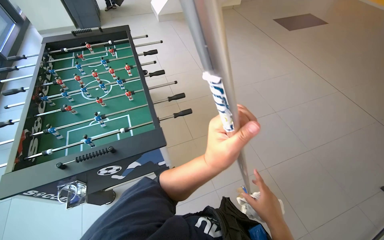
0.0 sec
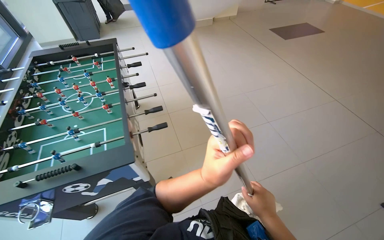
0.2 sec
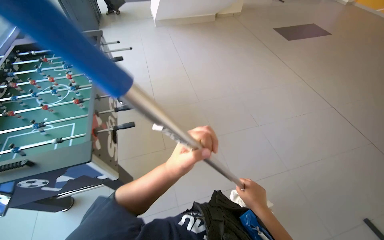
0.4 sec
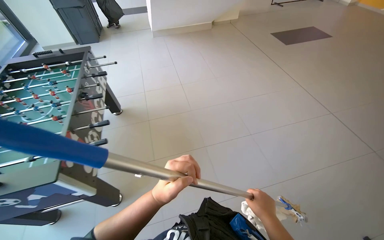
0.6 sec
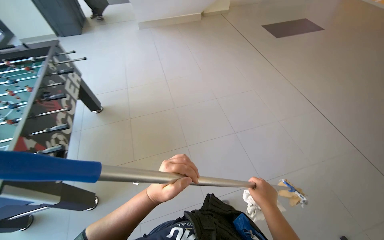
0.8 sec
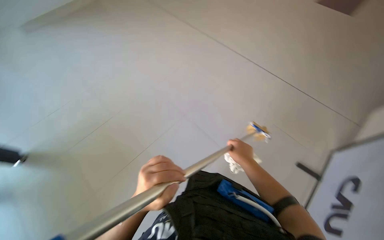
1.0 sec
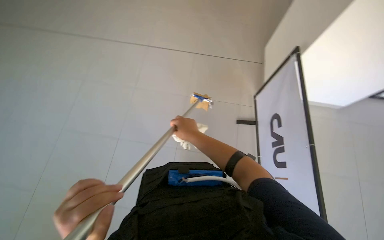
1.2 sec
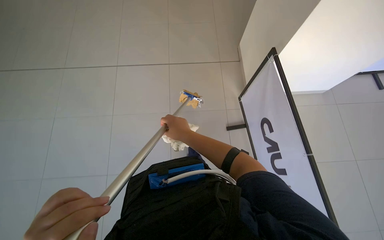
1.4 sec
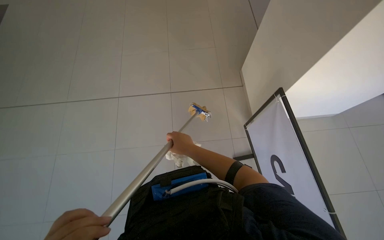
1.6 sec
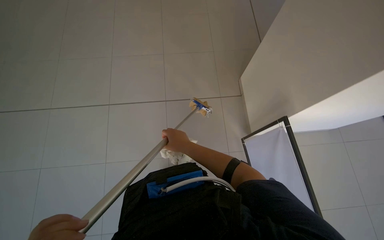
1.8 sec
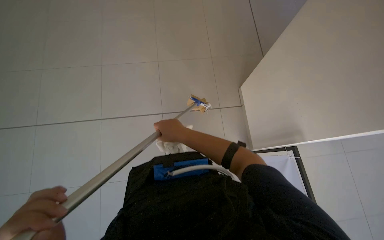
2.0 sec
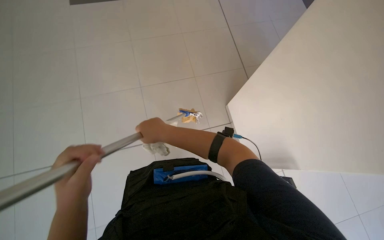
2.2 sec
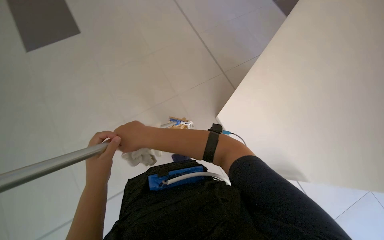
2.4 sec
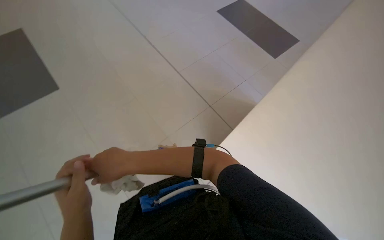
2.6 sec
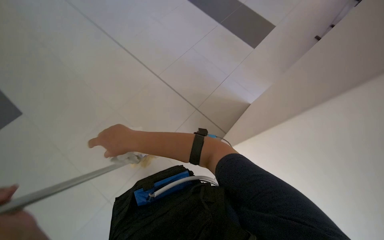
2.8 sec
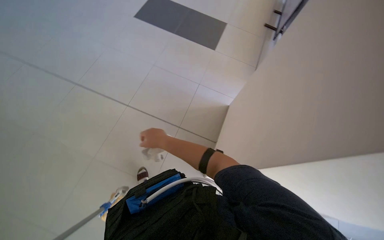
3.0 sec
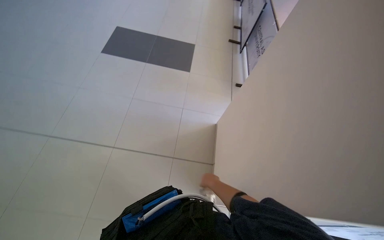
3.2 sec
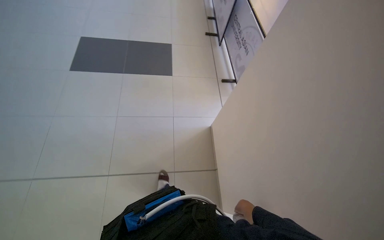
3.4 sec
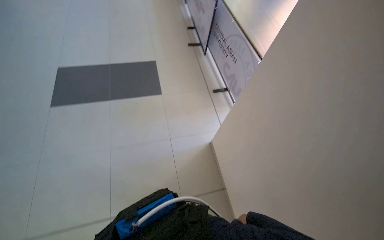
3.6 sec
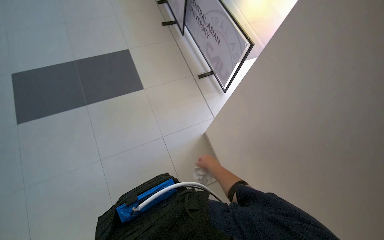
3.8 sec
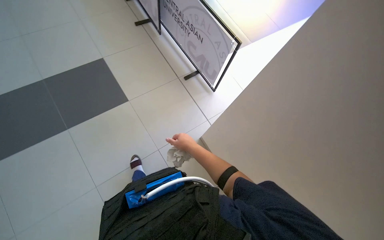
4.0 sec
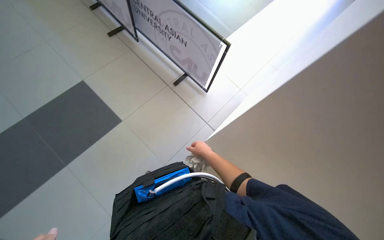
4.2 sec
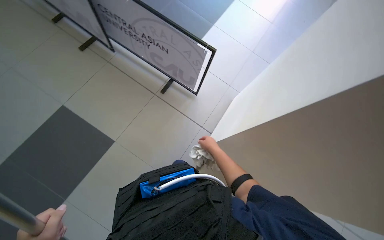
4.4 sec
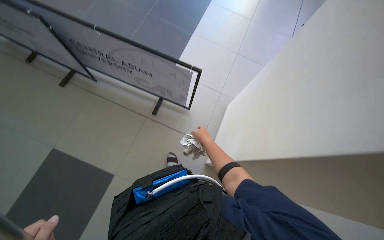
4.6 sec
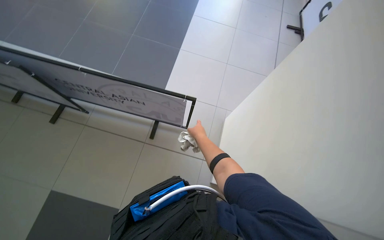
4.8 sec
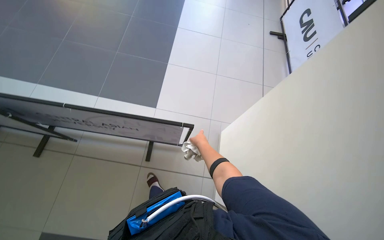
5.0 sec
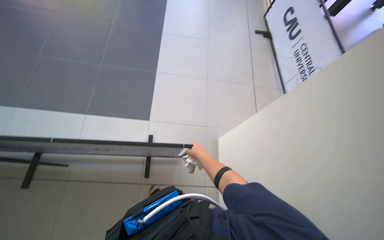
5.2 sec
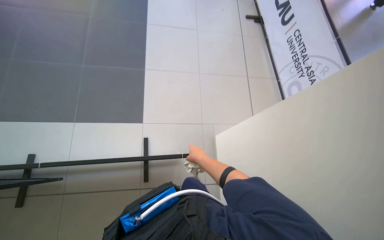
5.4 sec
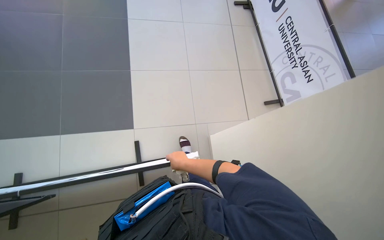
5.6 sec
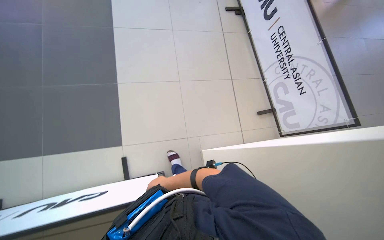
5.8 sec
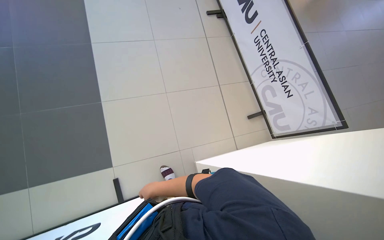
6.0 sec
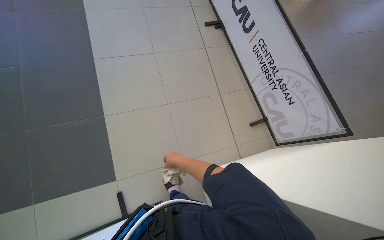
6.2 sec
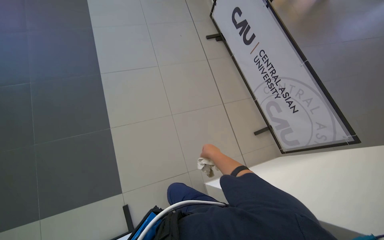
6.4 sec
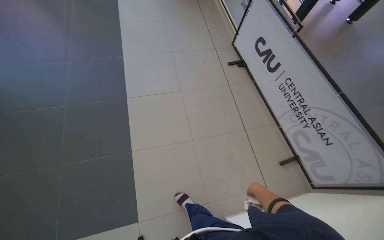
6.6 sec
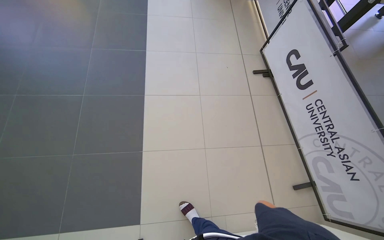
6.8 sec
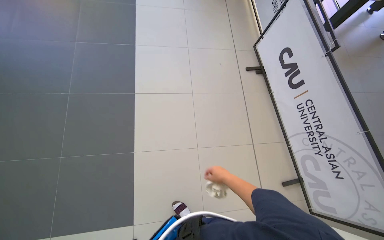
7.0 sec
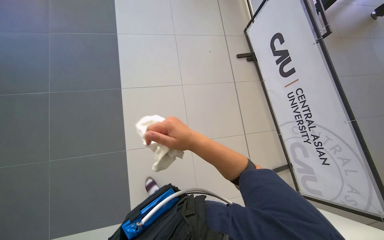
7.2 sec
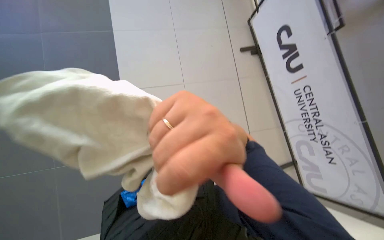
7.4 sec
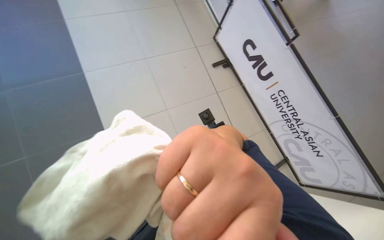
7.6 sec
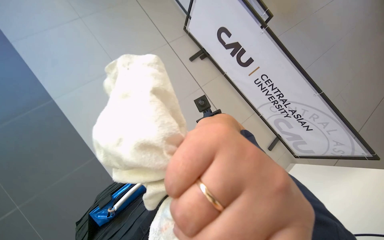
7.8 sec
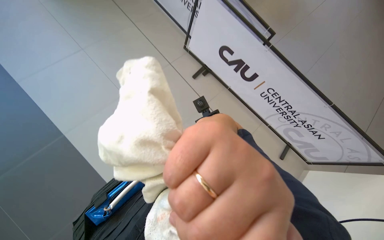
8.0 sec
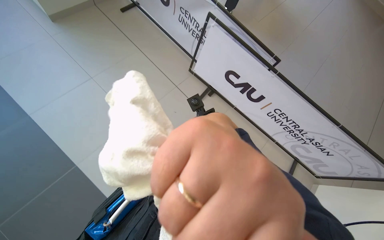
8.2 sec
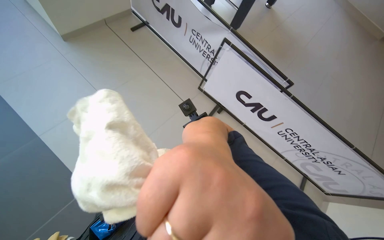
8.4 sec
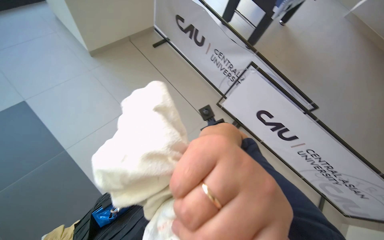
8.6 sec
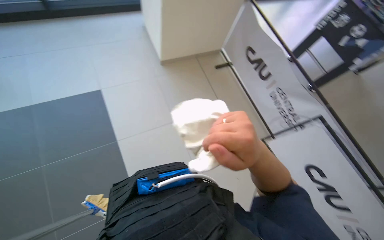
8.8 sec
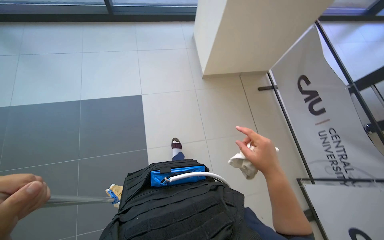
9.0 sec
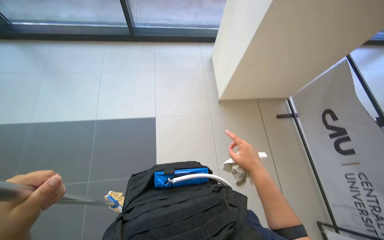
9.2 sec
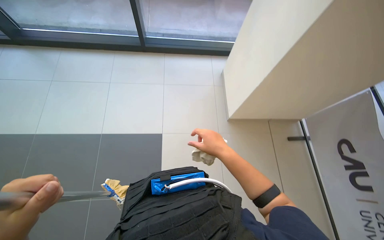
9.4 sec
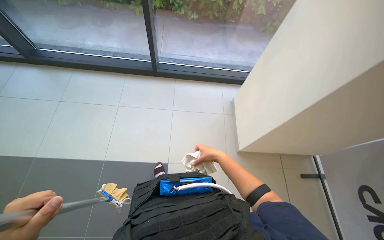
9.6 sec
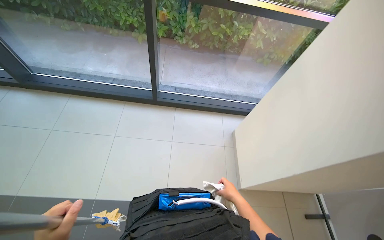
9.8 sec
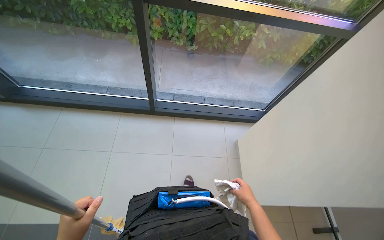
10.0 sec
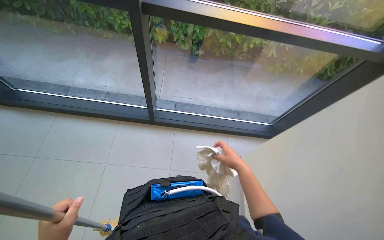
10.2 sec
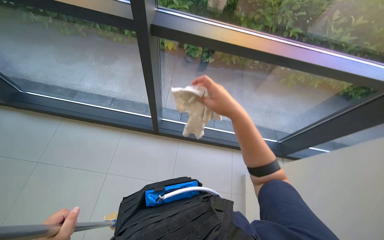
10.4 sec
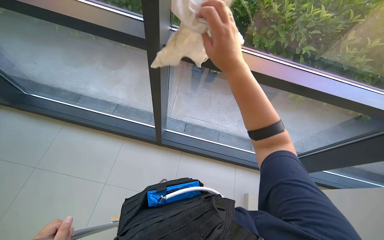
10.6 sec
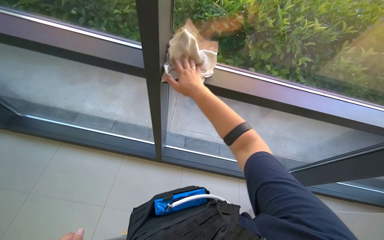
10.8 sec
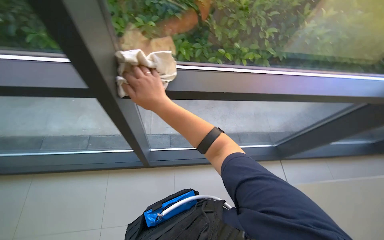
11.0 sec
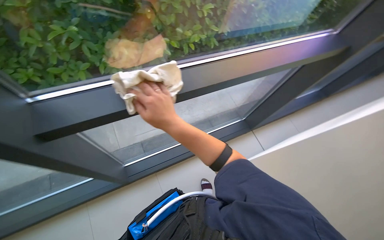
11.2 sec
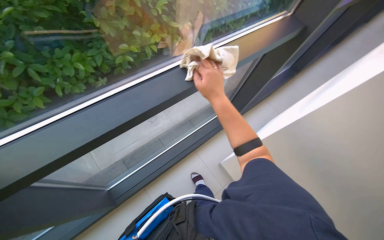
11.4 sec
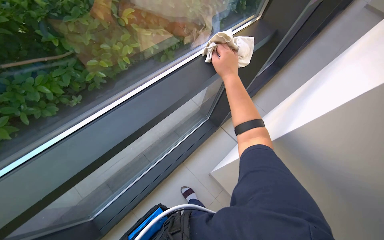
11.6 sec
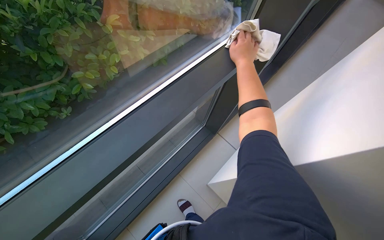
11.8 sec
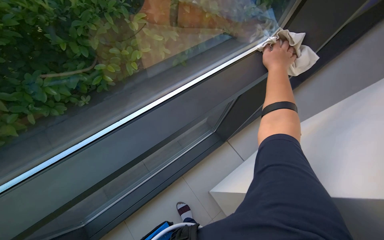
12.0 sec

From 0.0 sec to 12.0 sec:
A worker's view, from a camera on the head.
Job: cleaning windows.
The whole recording: Cleaning windows and frames. The worker cleans the window glass with a mop and wipes the frames with a cloth.
From 0.0 sec to 1.6 sec: The head travels roughly 70 cm. The wearer looks some 60 degrees further to the right.
From 1.6 sec to 3.0 sec: The head rotates roughly 45 degrees to the right.
From 3.0 sec to 4.4 sec: The camera is carried some 50 cm. The head rotates approximately 75 degrees to the right.
From 4.4 sec to 6.0 sec: The camera is carried approximately 1 m. The wearer looks roughly 50 degrees further to the right.
From 6.0 sec to 7.6 sec: The camera is carried approximately 70 cm.
From 7.6 sec to 9.0 sec: The camera is carried about 1 m. The wearer looks roughly 20 degrees further to the left. The camera pitches upward, by about 15 degrees.
From 9.0 sec to 10.4 sec: The camera travels roughly 2 m. The wearer looks approximately 20 degrees further upward. The scene turns about 25 degrees clockwise in the picture.
From 10.4 sec to 12.0 sec: The head rotates roughly 50 degrees to the right.

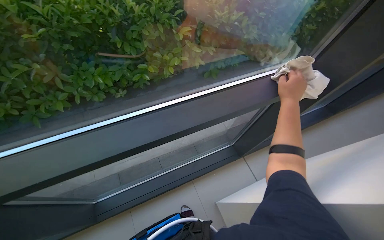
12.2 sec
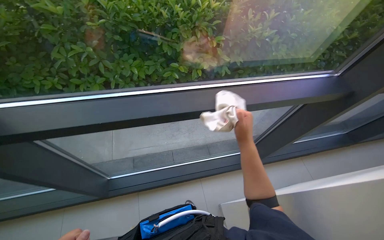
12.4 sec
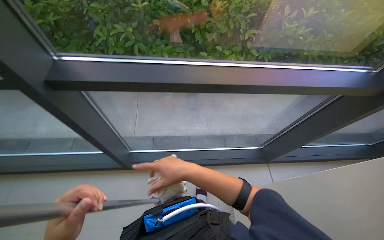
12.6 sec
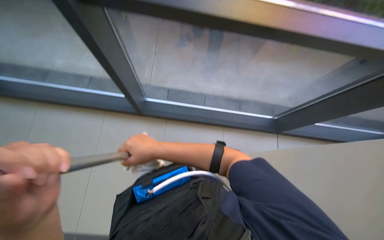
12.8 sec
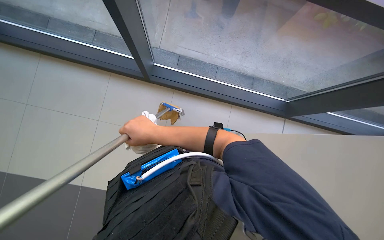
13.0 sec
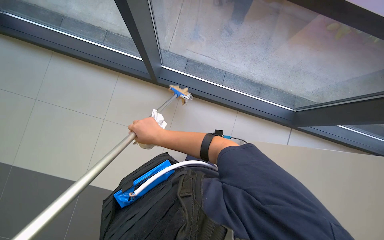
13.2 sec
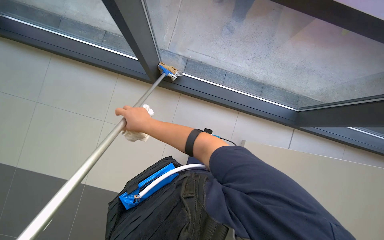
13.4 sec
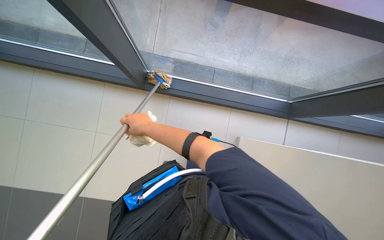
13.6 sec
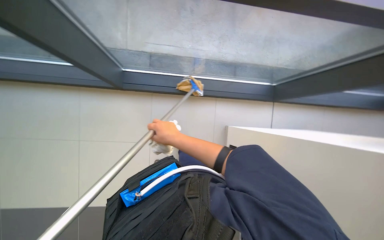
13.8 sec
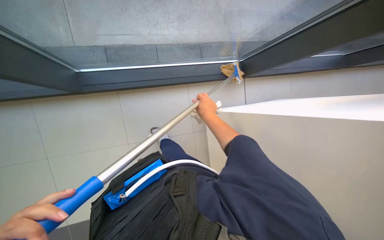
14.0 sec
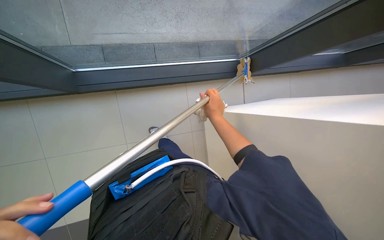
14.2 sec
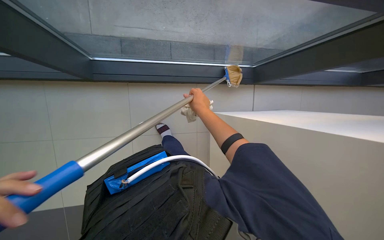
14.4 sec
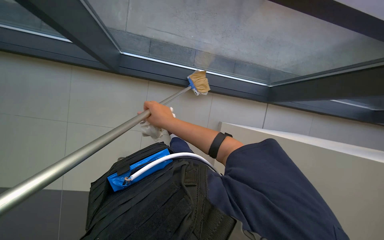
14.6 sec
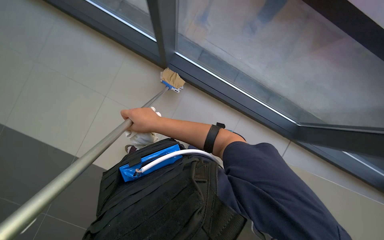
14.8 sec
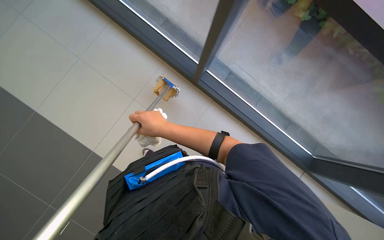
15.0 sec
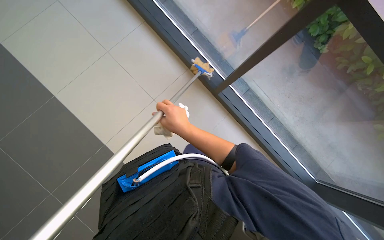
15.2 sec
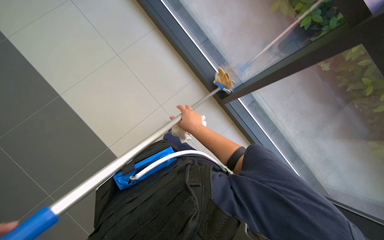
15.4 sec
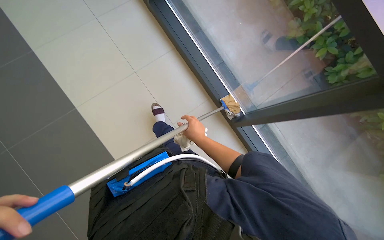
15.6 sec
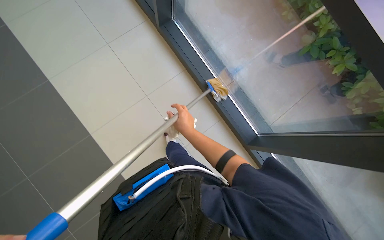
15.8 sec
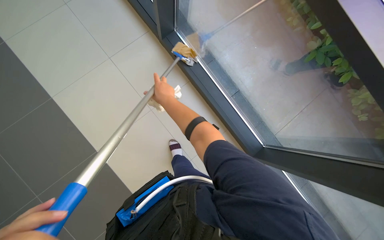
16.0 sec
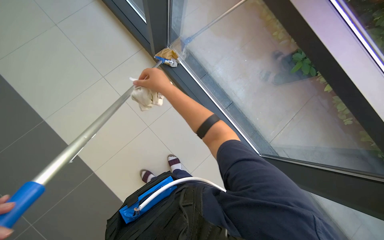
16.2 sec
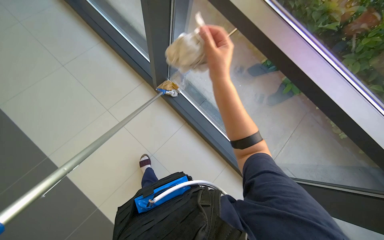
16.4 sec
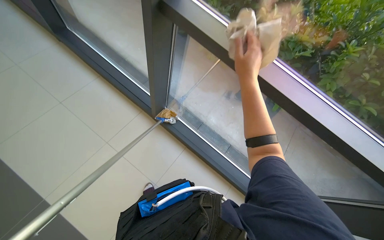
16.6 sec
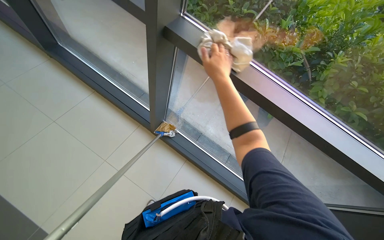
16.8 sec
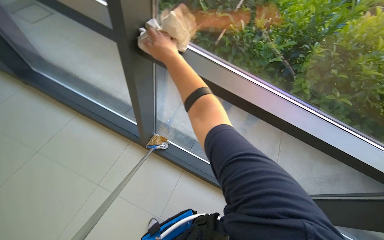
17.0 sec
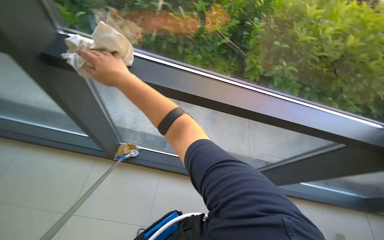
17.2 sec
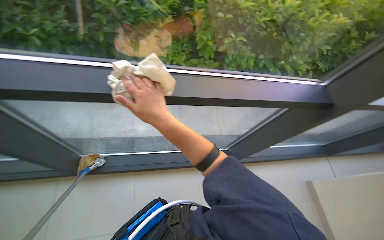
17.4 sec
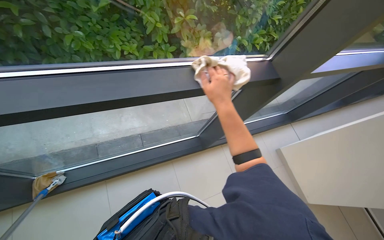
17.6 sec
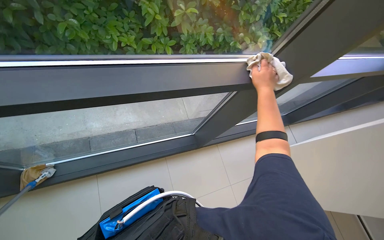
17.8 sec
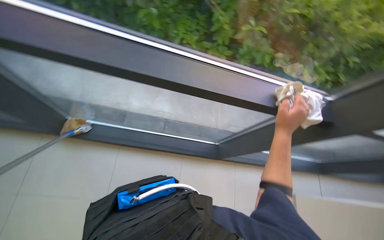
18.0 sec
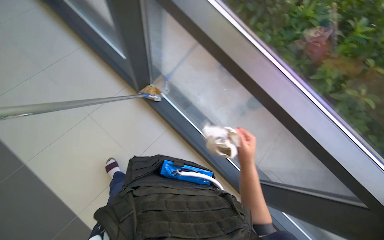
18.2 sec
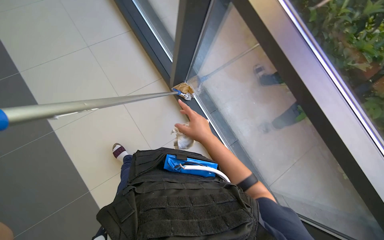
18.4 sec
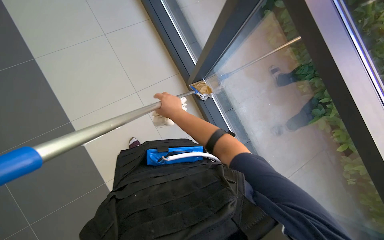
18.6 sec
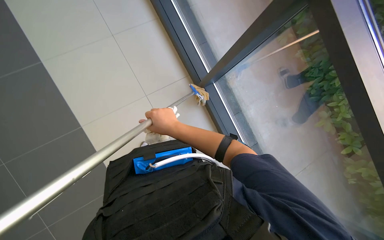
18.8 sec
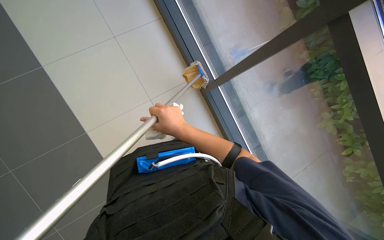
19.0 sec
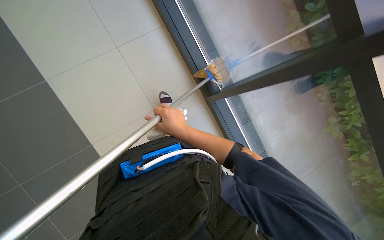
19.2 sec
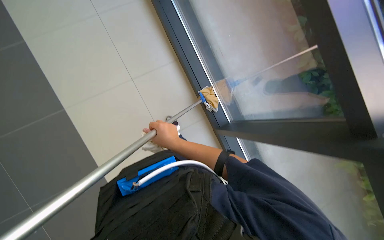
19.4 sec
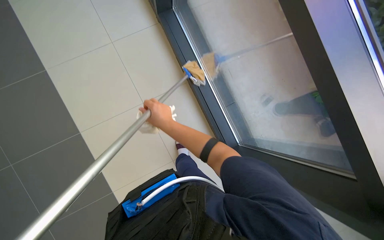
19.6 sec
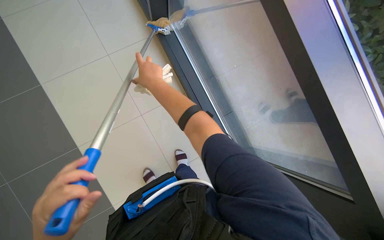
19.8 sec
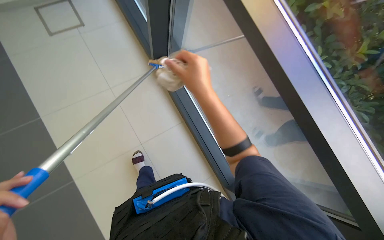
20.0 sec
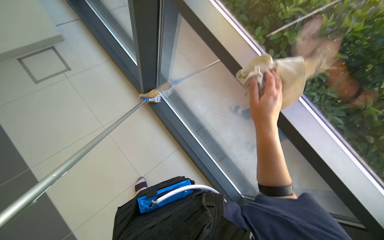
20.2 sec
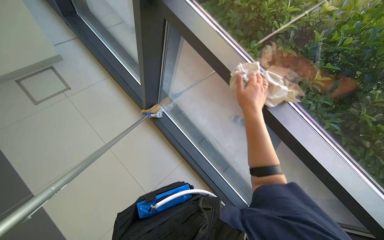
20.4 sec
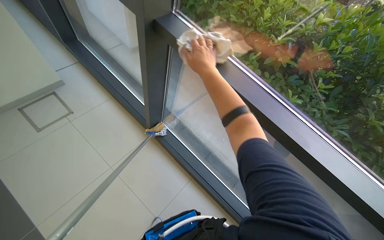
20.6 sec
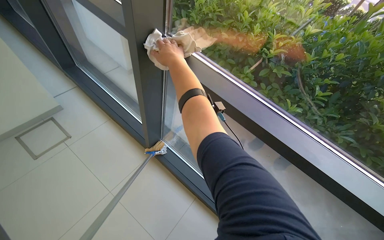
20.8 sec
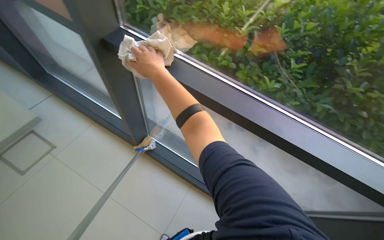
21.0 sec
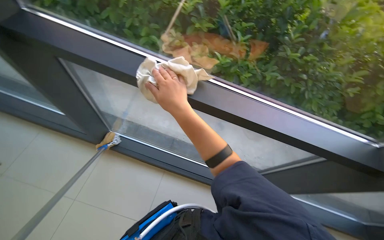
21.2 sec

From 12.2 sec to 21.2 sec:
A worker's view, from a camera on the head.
Job: cleaning windows.
The whole recording: Cleaning windows and frames. The worker cleans the window glass with a mop and wipes the frames with a cloth.
From 12.2 sec to 13.8 sec: The wearer looks about 25 degrees further to the left. The view tilts about 30 degrees downward.
From 13.8 sec to 15.2 sec: The camera is aimed some 15 degrees further to the right. The scene turns roughly 30 degrees clockwise in the picture.
From 19.8 sec to 21.2 sec: The head rotates approximately 40 degrees to the right. The wearer looks approximately 20 degrees further upward.
